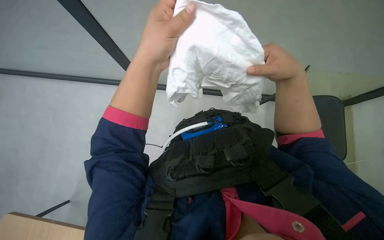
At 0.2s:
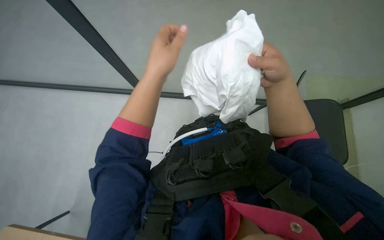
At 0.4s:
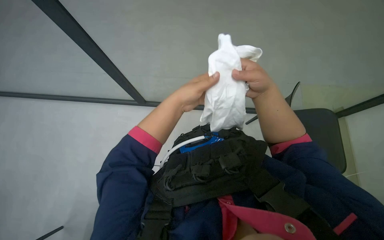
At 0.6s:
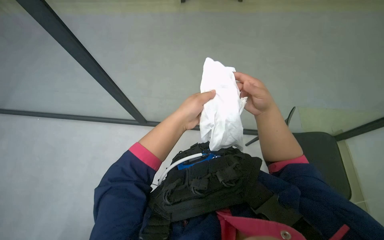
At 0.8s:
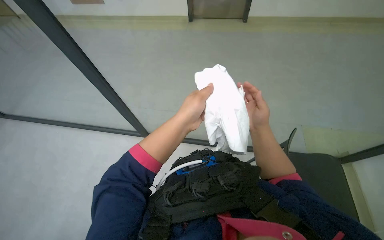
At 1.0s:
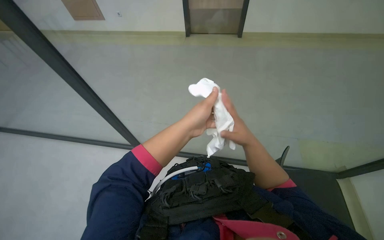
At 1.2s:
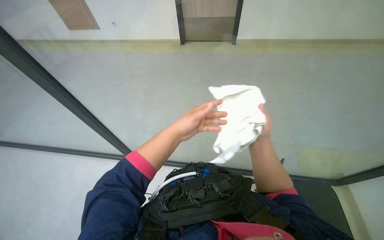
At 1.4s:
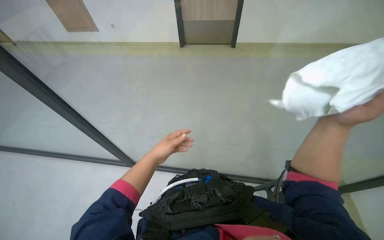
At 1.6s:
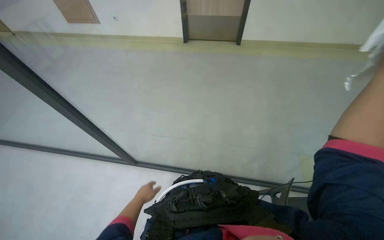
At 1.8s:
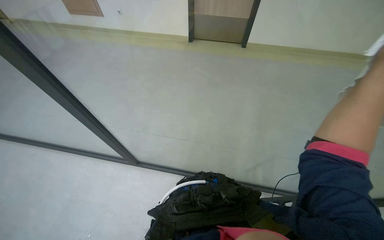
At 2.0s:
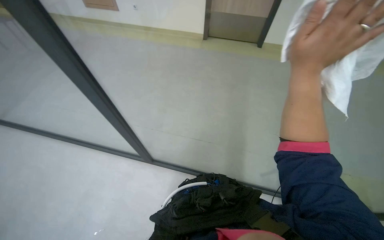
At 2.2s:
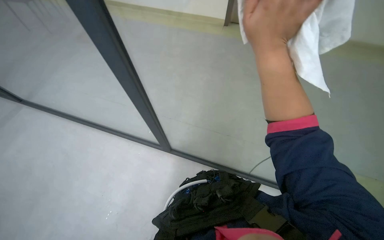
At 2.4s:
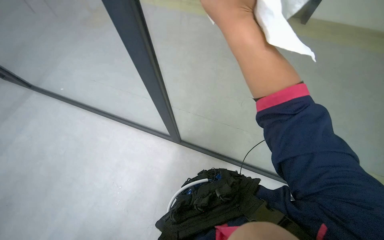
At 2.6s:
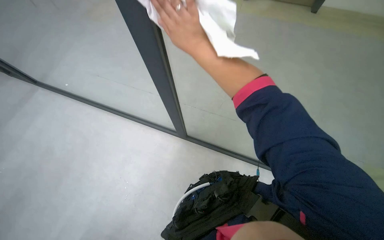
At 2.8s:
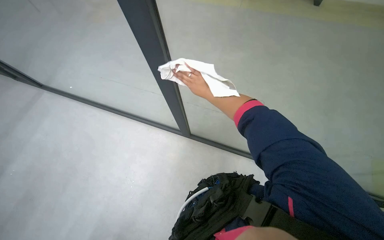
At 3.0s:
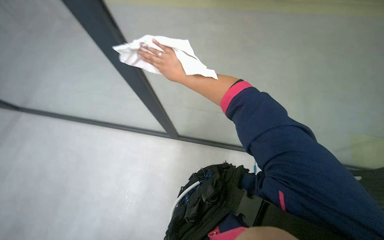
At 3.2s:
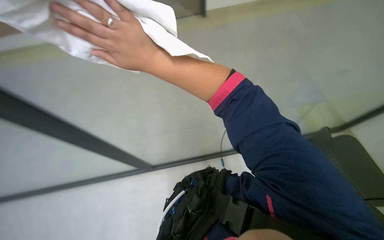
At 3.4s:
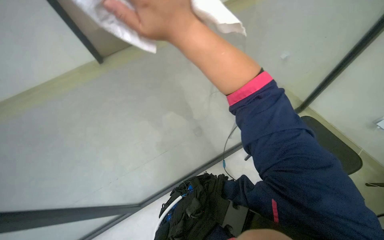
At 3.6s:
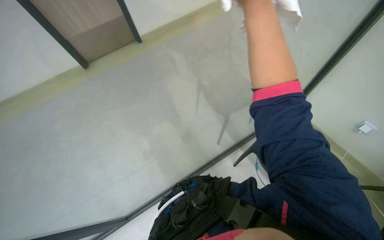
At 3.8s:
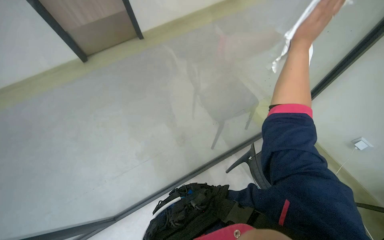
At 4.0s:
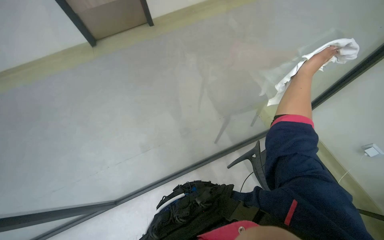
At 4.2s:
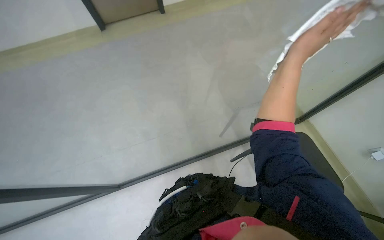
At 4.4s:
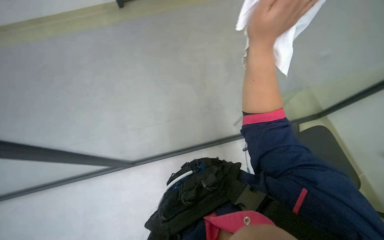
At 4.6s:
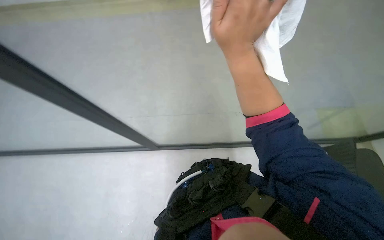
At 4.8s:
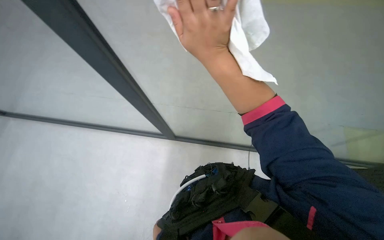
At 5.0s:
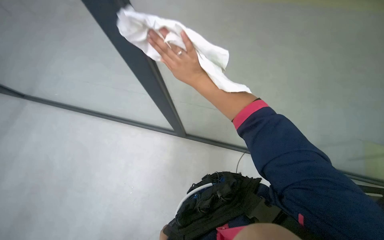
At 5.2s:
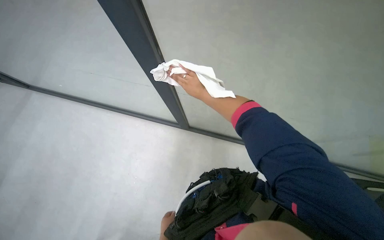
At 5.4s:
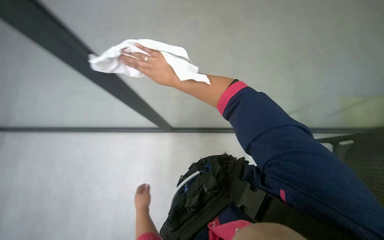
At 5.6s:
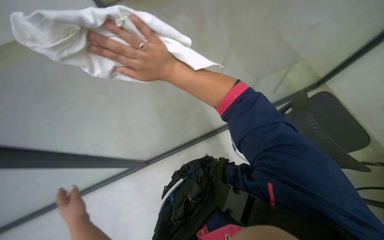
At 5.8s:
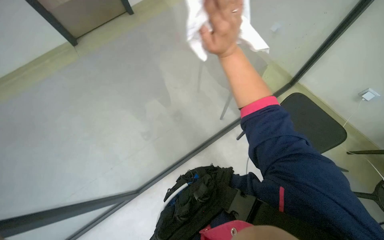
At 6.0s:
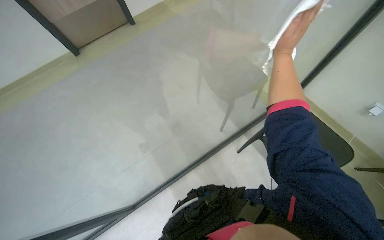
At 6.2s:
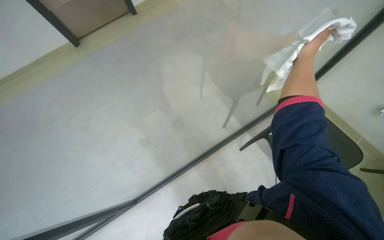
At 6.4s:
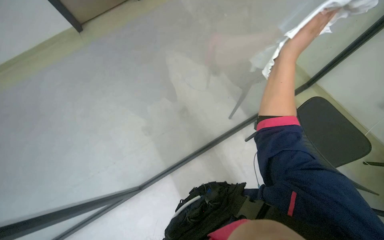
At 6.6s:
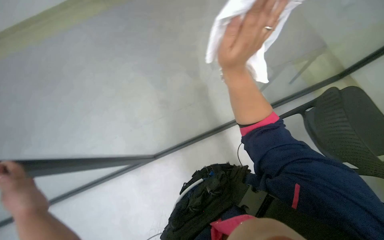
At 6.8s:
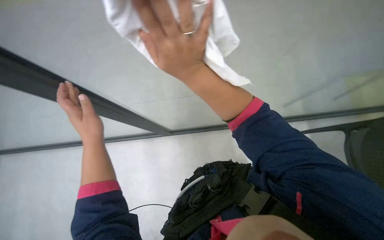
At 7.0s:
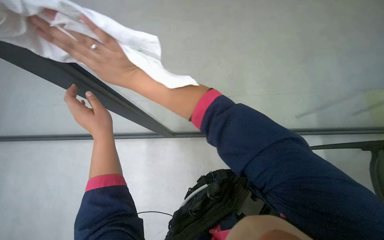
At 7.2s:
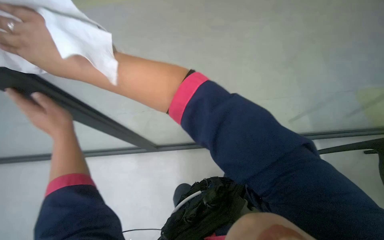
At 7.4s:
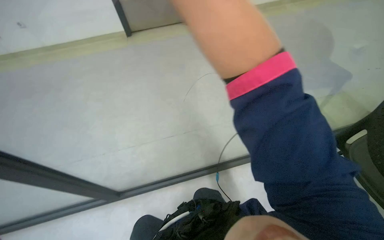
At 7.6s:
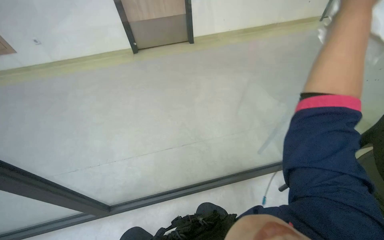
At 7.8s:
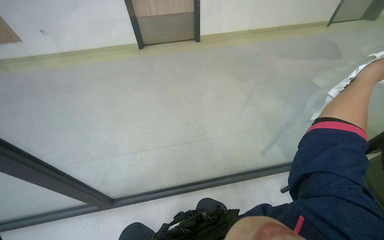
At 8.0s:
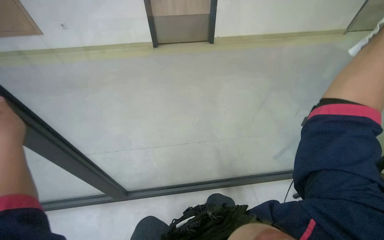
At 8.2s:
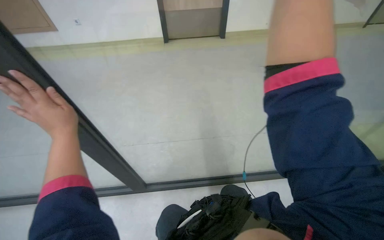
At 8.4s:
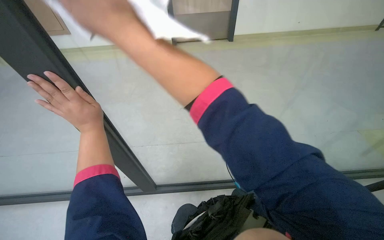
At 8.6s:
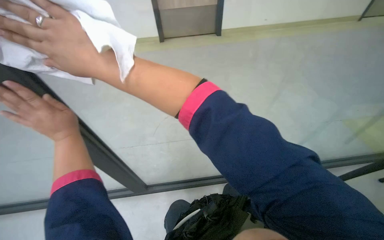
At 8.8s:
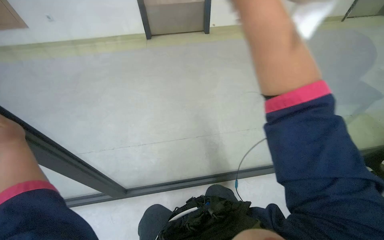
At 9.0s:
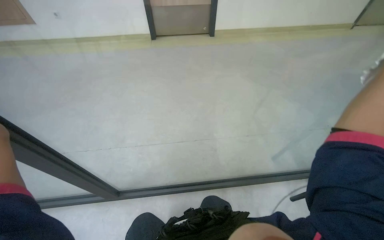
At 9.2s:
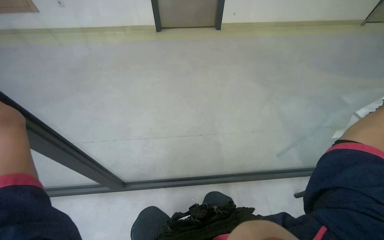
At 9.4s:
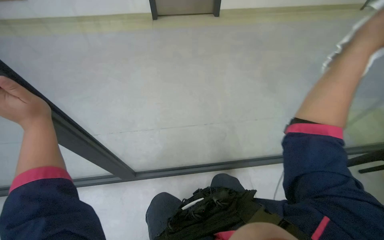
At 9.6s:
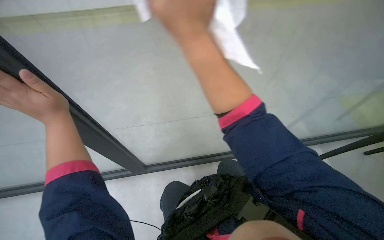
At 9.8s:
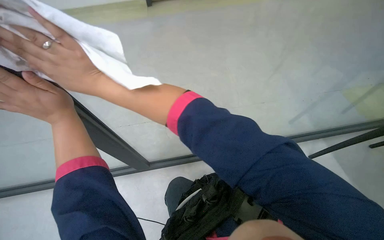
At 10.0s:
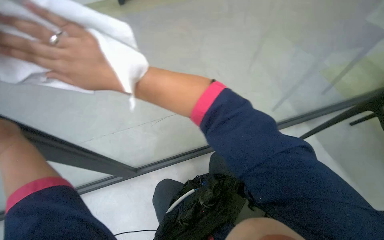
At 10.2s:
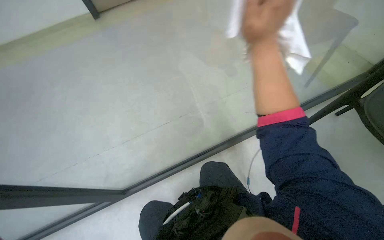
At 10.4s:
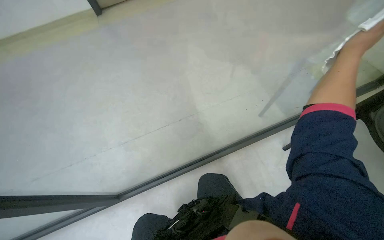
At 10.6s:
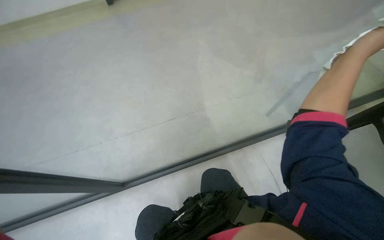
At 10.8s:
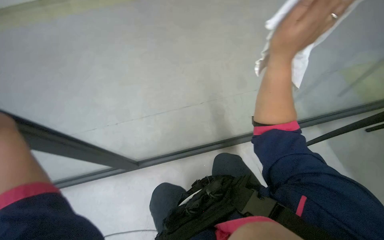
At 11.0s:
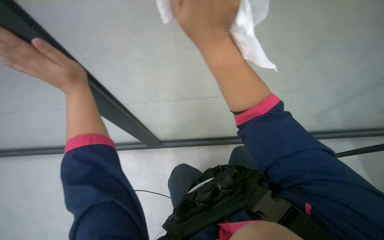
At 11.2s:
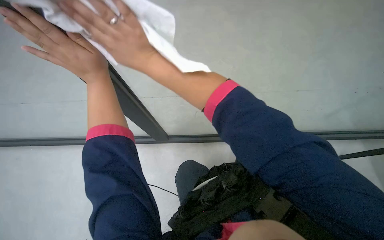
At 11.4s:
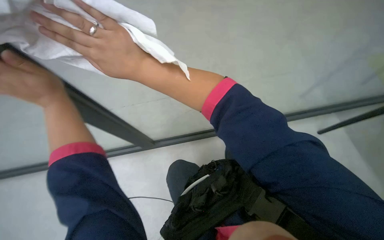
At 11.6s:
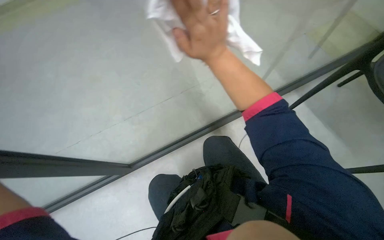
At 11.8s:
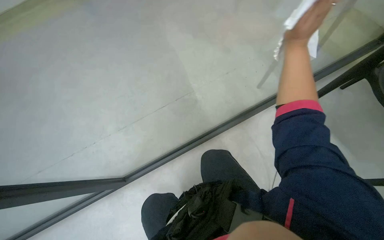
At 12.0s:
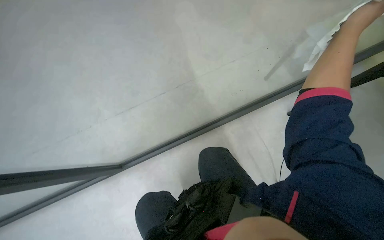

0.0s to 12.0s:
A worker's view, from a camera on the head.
Job: wiping surfaces.
The whole recording: Cleaning glass partition. The worker sprays cleaning solution and wipes the glass partition with a cloth.
0.0s to 1.6s: The camera pitches upward, by about 15 degrees. The left hand heads down the picture and farther from the camera, covering about 35 cm.
3.0s to 4.4s: The view tips downward by roughly 10 degrees. The right hand is displaced to the right by roughly 15 cm.
4.4s to 6.0s: The right hand goes some 10 cm farther from the camera, and moves some 10 cm to the left and comes back.
9.0s to 10.4s: The view tilts approximately 10 degrees downward.

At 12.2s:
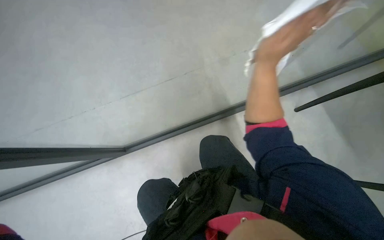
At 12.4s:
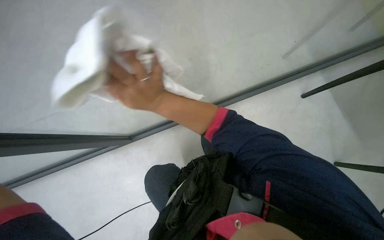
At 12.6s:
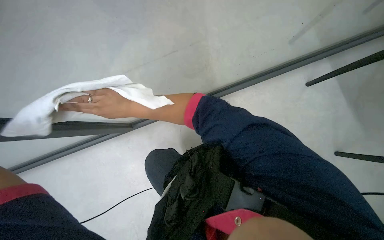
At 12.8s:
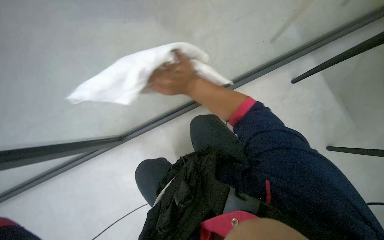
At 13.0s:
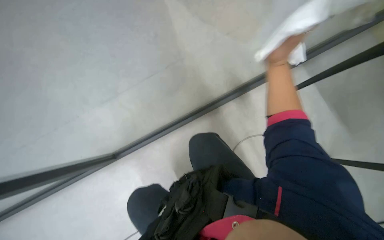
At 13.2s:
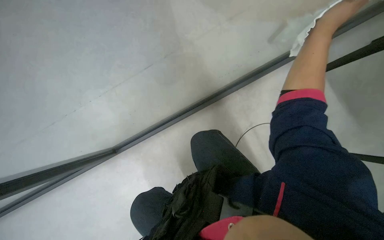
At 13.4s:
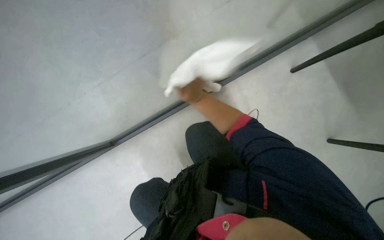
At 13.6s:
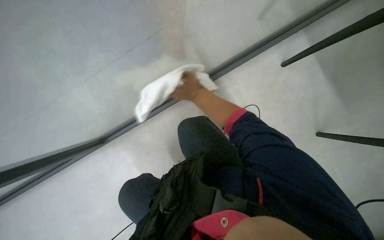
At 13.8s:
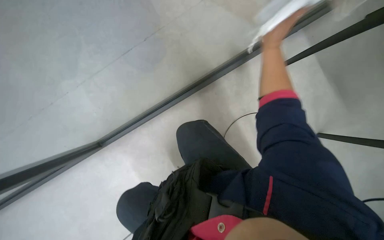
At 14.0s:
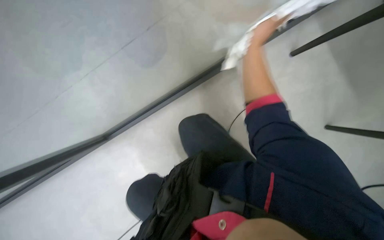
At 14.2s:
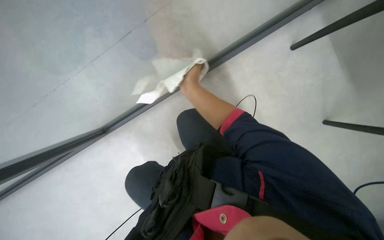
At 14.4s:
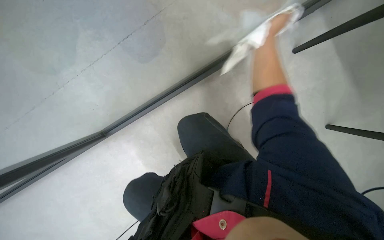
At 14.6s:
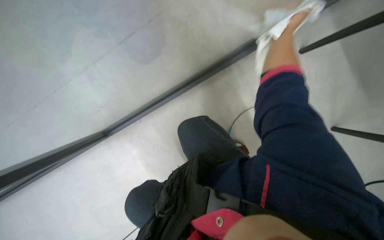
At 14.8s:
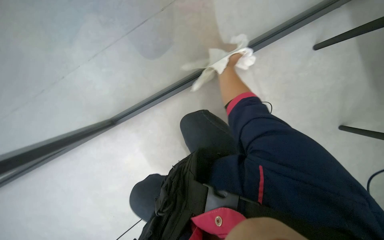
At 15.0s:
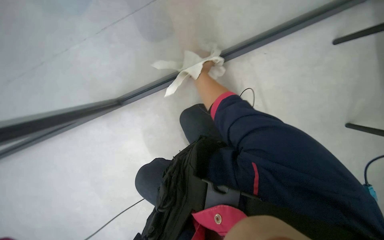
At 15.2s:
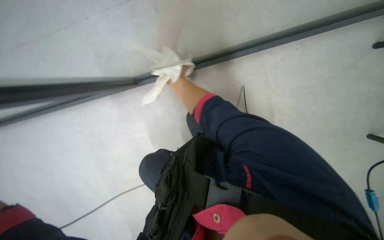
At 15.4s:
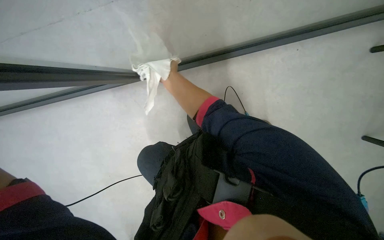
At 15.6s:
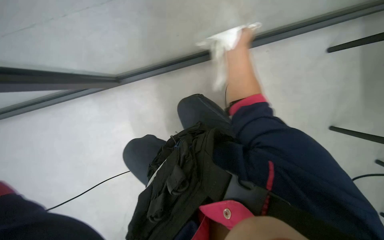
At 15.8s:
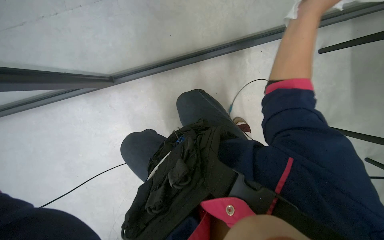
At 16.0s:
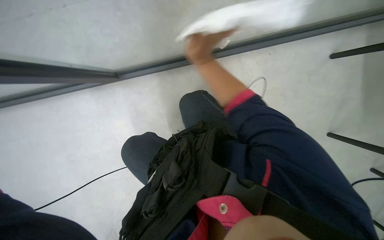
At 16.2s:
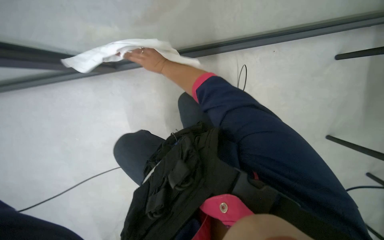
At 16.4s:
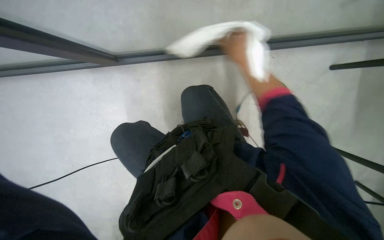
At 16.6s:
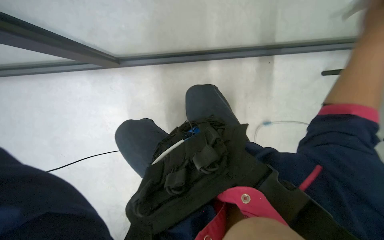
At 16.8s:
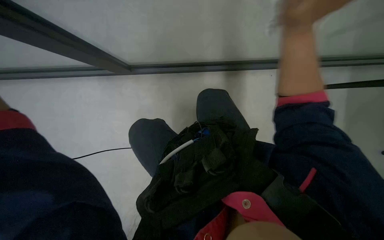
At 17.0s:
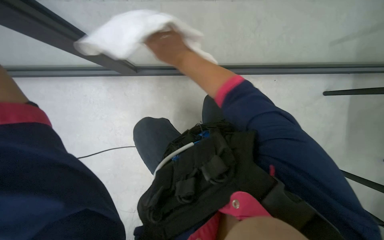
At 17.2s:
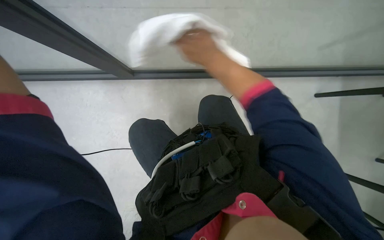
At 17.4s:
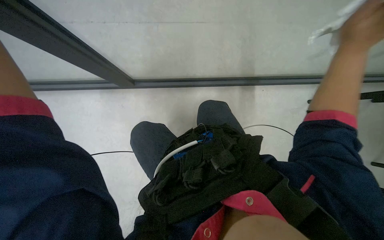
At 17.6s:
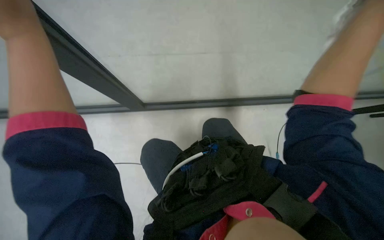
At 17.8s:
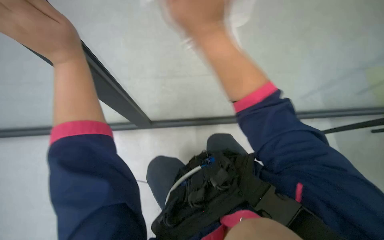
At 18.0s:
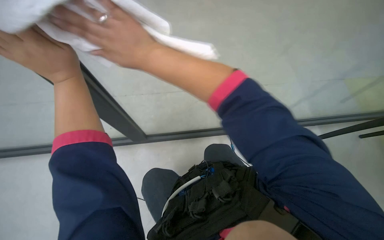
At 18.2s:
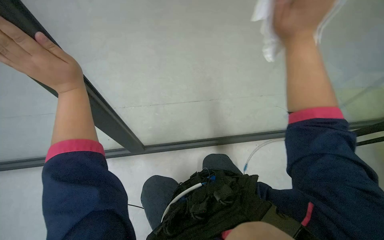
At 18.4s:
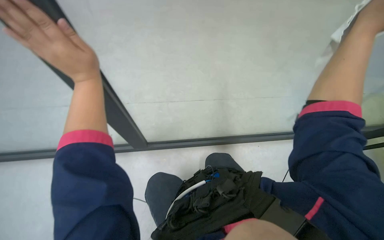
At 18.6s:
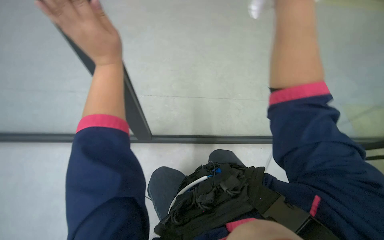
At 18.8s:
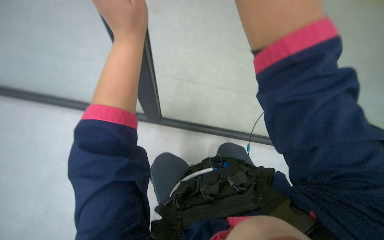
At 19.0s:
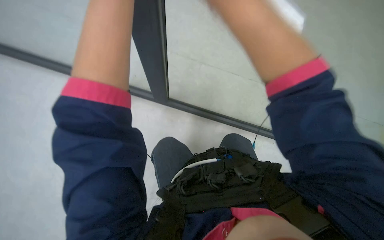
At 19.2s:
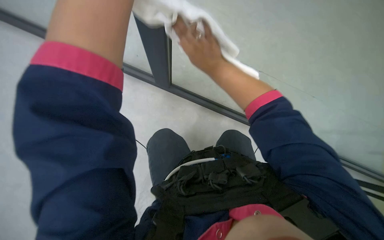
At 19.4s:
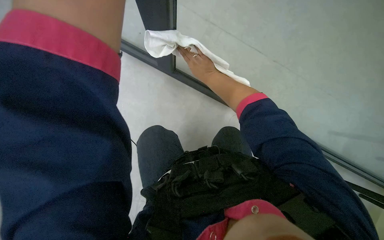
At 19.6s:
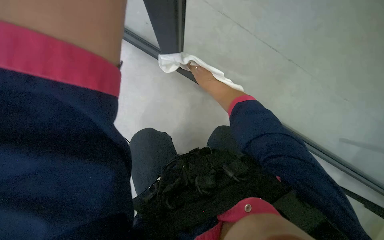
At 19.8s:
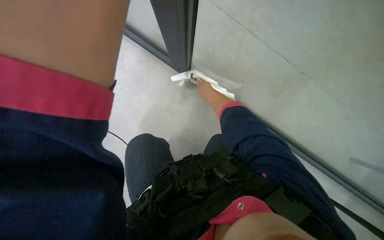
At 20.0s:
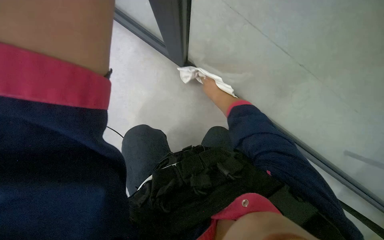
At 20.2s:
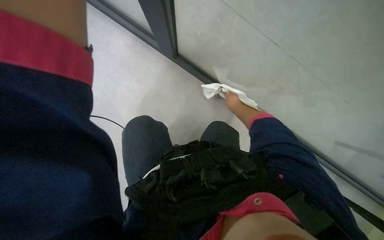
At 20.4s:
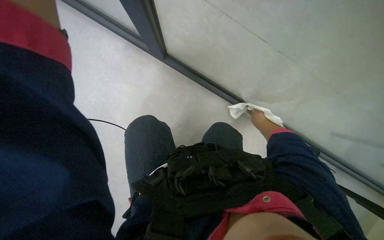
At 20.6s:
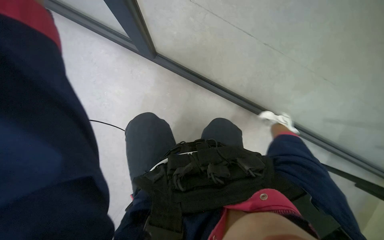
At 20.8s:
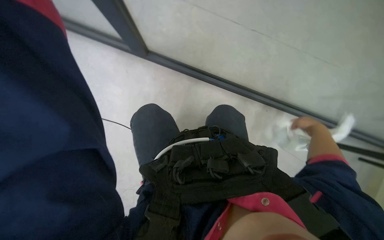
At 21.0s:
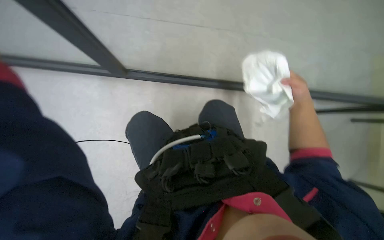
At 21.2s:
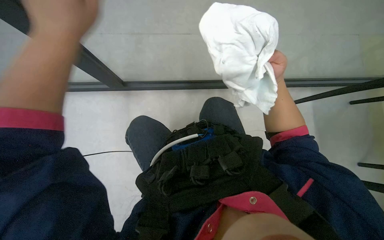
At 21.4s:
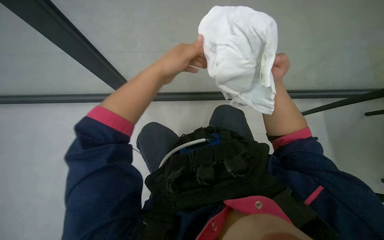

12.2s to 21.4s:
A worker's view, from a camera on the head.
Job: wiping surfaces.
The whole recording: Cleaning glass partition. The worker sprays cleaning solution and wipes the glass partition with a cloth.
16.8s to 18.4s: The camera pitches upward, by approximately 25 degrees.
19.8s to 21.4s: The right hand heads nearer to the camera and to the right, covering roughly 15 cm.
